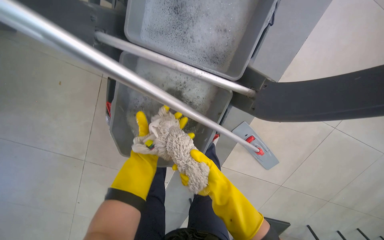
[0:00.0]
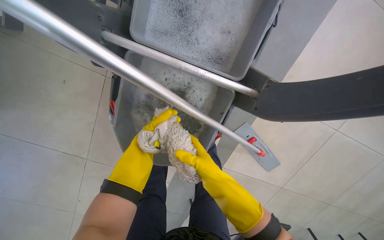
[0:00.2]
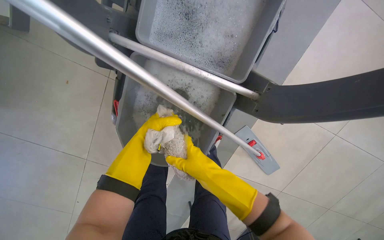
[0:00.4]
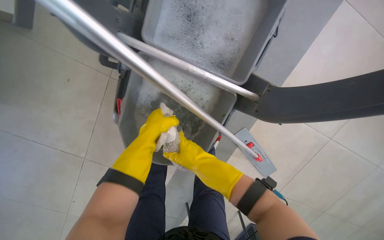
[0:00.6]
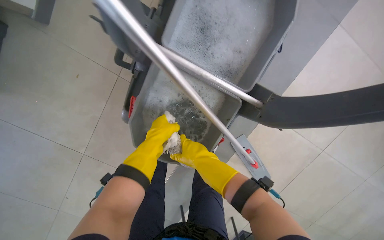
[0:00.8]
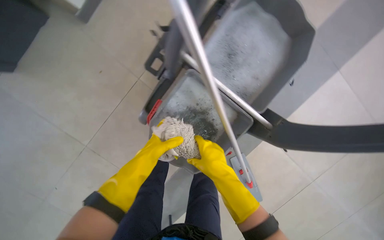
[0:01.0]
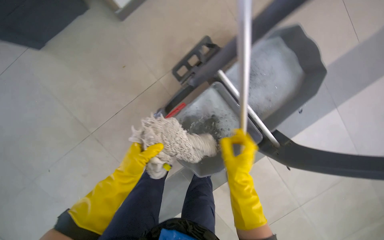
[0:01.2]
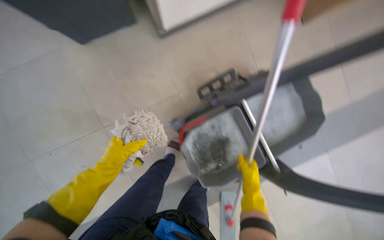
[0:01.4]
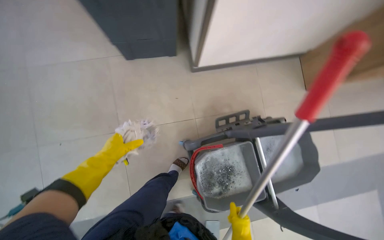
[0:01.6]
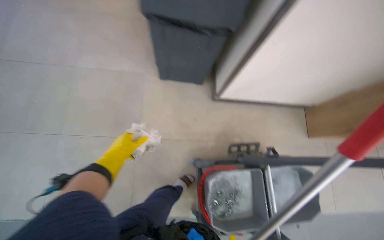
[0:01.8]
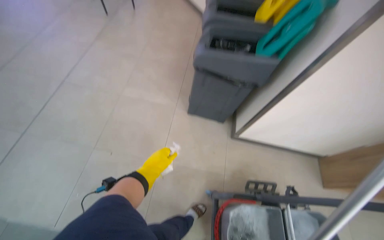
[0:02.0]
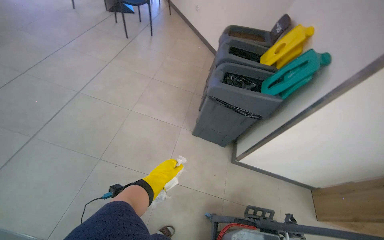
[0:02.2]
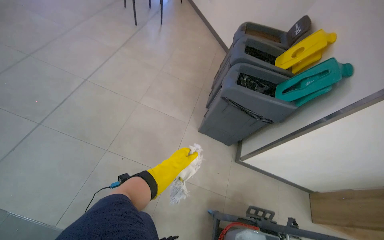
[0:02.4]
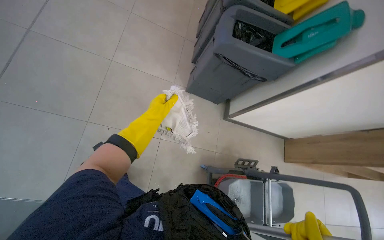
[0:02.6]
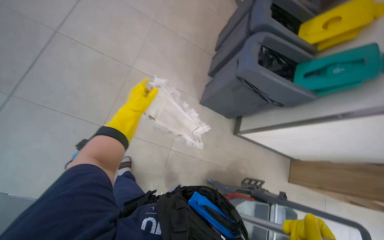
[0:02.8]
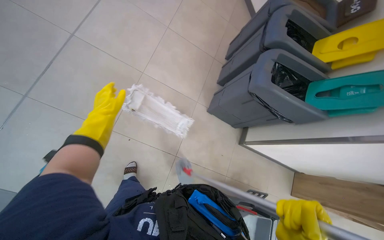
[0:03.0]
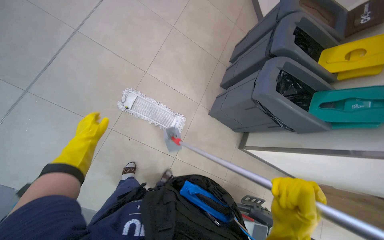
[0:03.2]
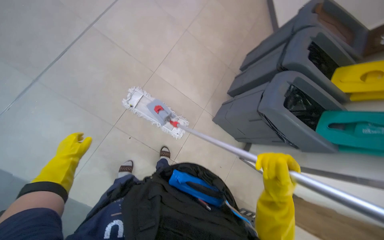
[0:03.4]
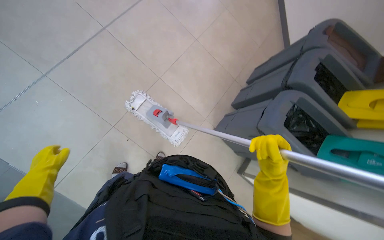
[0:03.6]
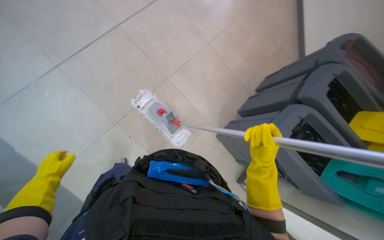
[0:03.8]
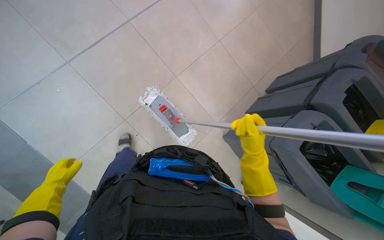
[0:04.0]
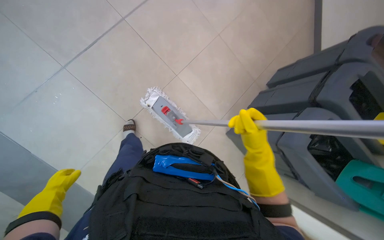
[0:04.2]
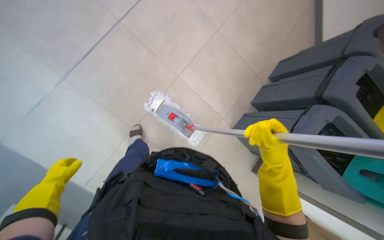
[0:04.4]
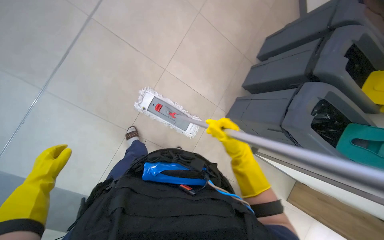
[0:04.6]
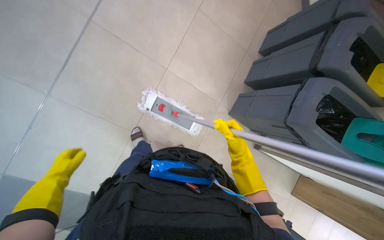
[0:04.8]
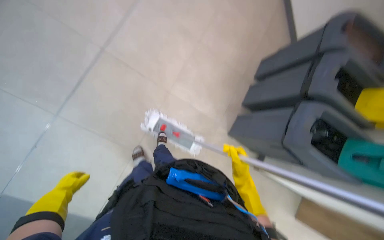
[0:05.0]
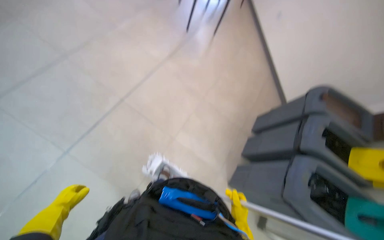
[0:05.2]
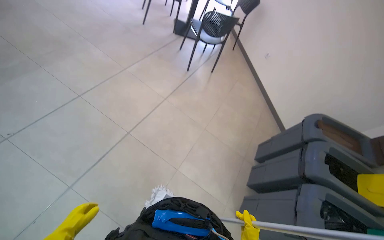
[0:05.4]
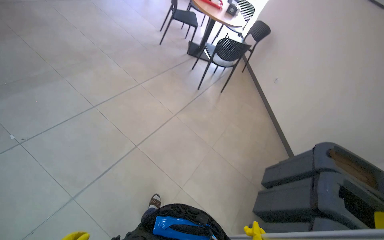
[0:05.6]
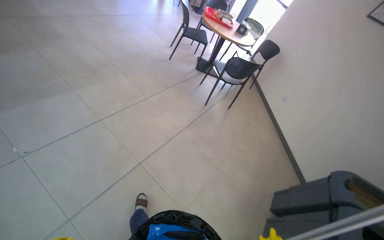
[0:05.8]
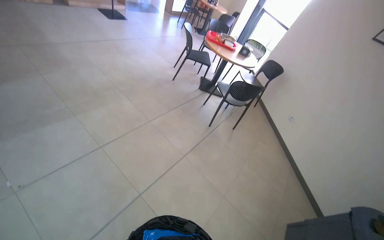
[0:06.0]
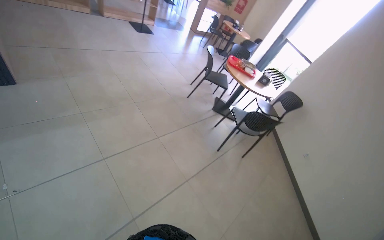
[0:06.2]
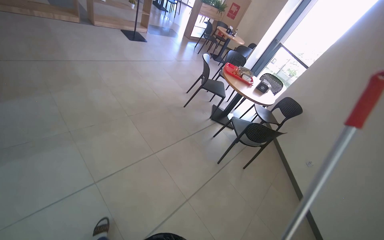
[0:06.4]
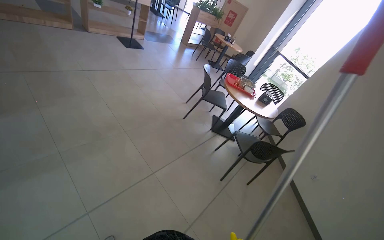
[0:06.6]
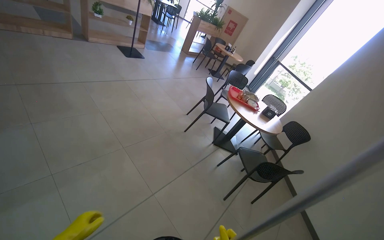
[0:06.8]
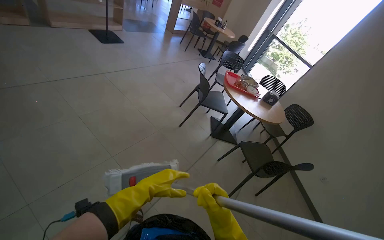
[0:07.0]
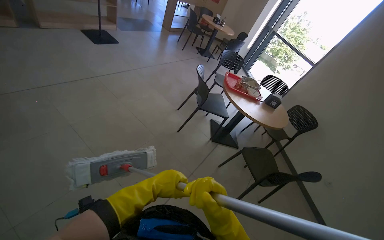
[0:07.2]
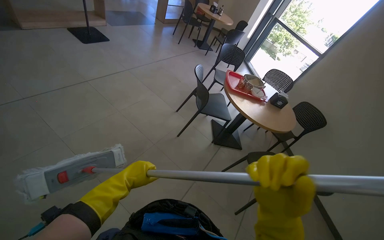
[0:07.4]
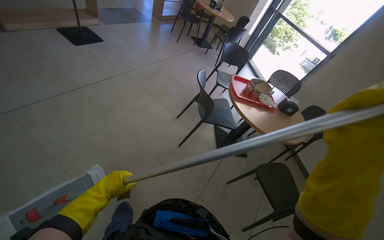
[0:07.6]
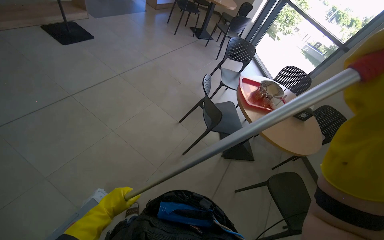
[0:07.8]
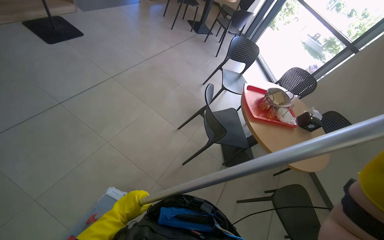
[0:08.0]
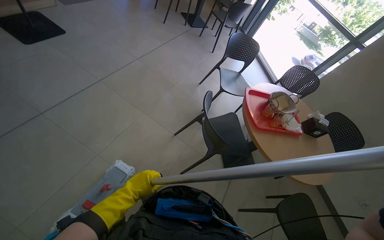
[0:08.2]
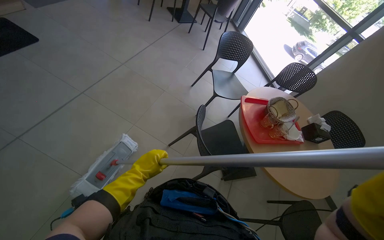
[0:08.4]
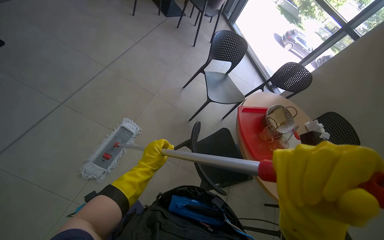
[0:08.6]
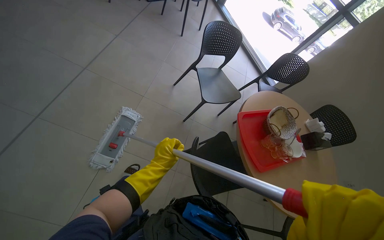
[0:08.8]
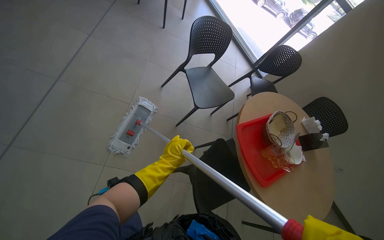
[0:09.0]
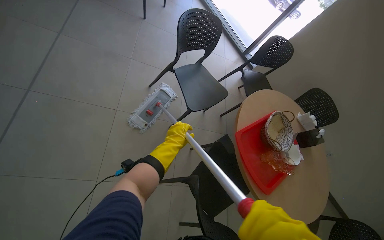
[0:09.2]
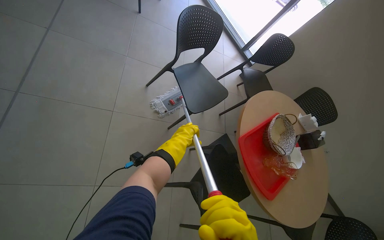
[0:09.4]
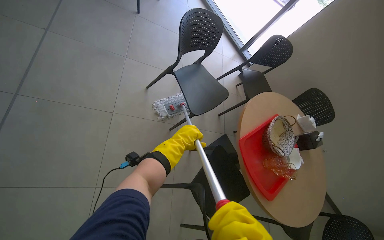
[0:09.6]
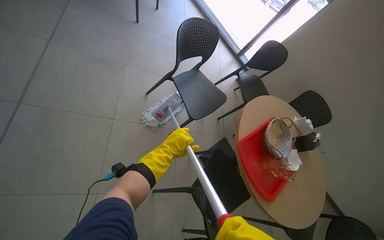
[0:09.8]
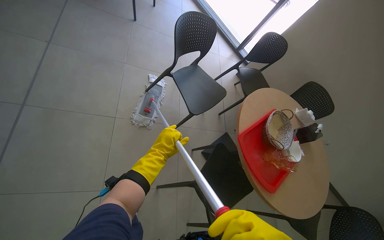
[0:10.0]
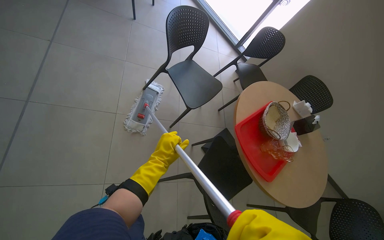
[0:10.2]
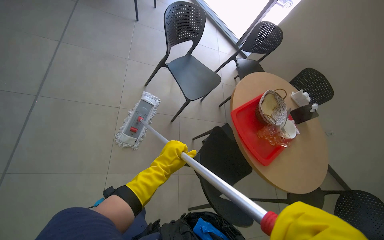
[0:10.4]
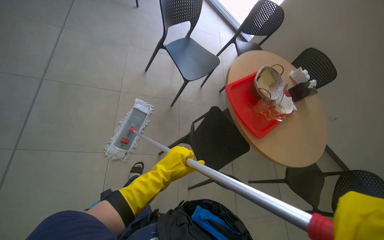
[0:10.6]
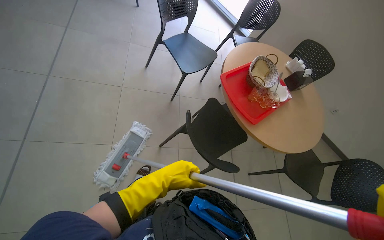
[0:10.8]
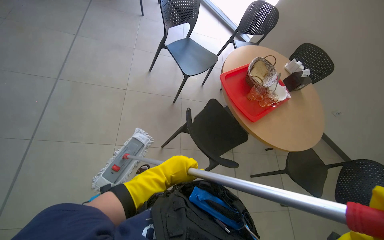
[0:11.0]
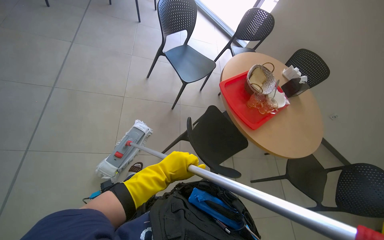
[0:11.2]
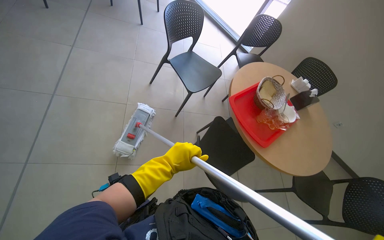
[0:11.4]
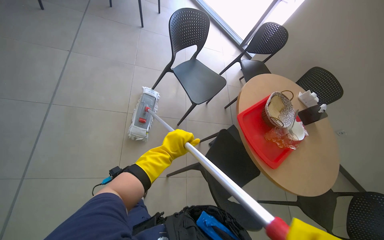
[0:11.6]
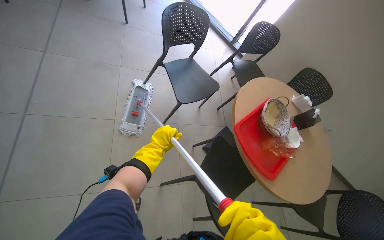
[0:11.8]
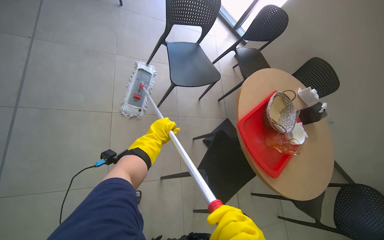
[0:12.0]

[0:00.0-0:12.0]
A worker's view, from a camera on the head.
Job: preparing cleaning supplies.
The whole recording: Managing cleaning equipment and items. The worker removes the mop head and wrings it in the cleaning bucket.
0:00.0 to 0:01.6: The head travels approximately 50 cm. The camera pitches upward, by some 30 degrees. The scene rotates clockwise by some 55 degrees.
0:01.6 to 0:03.0: The camera travels some 60 cm. The camera pitches upward, by some 15 degrees. The scene rotates clockwise by some 40 degrees.
0:03.0 to 0:04.4: The head rotates about 20 degrees to the left. The left hand is displaced to the left and down the picture by roughly 20 cm.
0:04.4 to 0:06.0: The view tilts some 50 degrees upward.
0:07.6 to 0:09.0: The camera is carried about 1.5 m. The head turns to the right by about 25 degrees. The camera pitches downward, by about 25 degrees.
0:10.4 to 0:12.0: The left hand goes about 25 cm up the picture and farther from the camera.

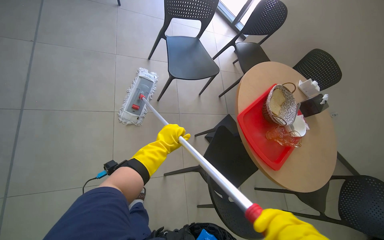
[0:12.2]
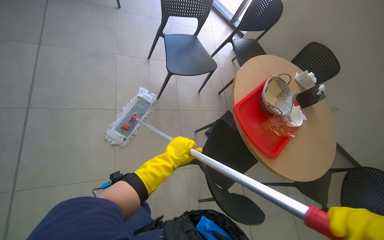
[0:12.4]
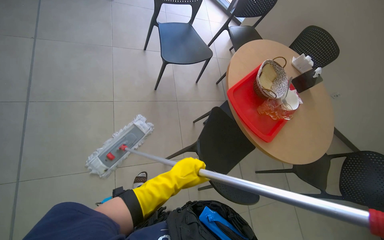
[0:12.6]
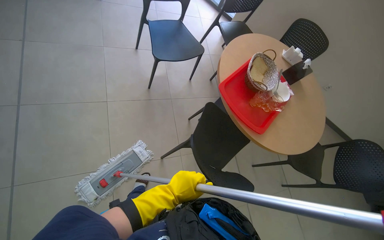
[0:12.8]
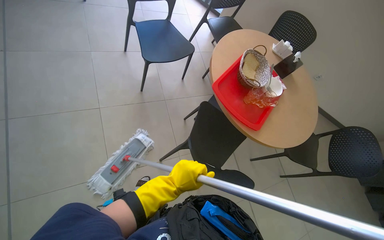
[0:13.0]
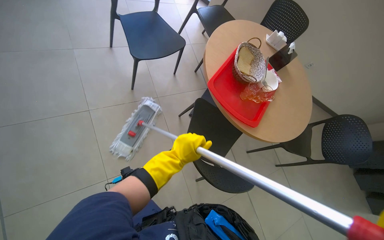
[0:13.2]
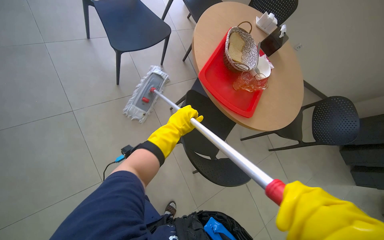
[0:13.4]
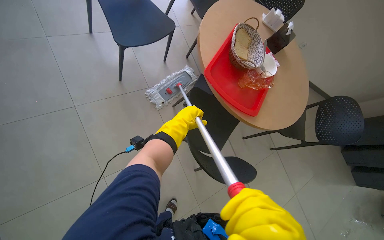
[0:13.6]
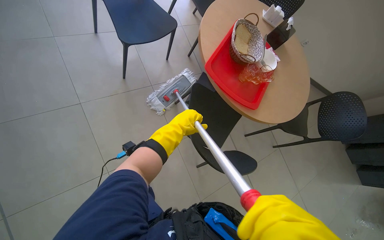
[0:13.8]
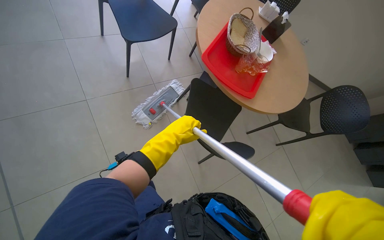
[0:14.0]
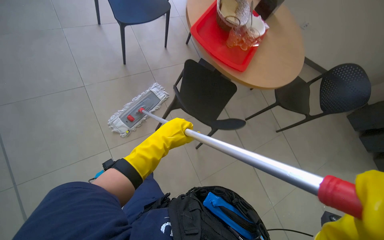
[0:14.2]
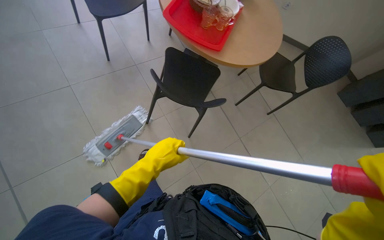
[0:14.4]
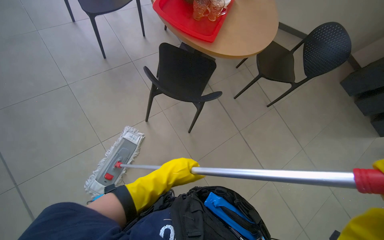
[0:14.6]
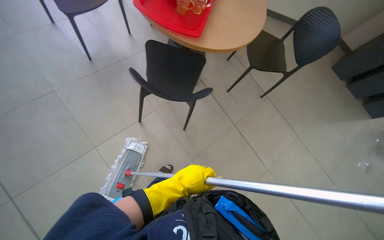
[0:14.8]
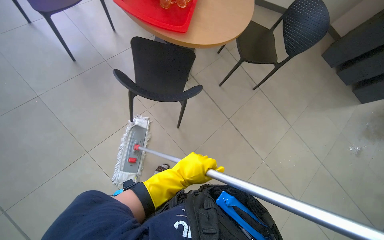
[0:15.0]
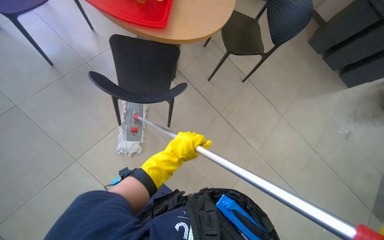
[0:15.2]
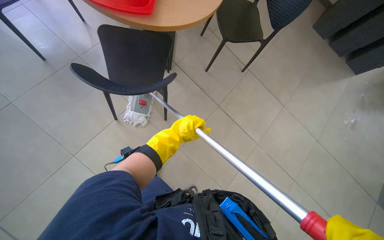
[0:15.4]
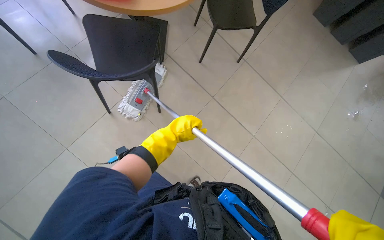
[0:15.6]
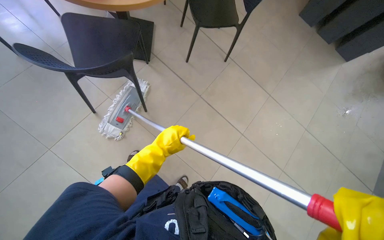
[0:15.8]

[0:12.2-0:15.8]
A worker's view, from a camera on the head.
Job: preparing cleaning supplies.
The whole recording: Managing cleaning equipment and items. The worker removes the mop head and wrings it in the cleaning bucket.
0:12.2 to 0:14.0: The left hand moves approximately 25 cm down the picture and comes back.
0:14.0 to 0:15.8: The wearer moves about 50 cm. The scene turns approximately 30 degrees counterclockwise in the picture.

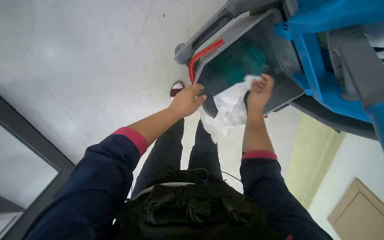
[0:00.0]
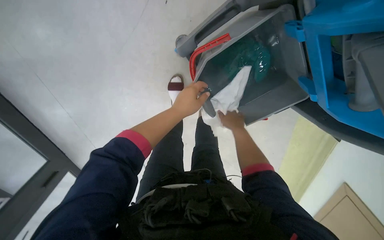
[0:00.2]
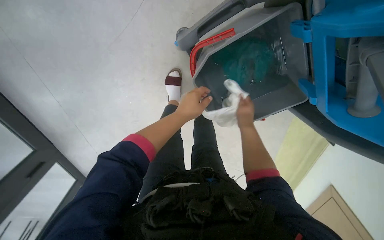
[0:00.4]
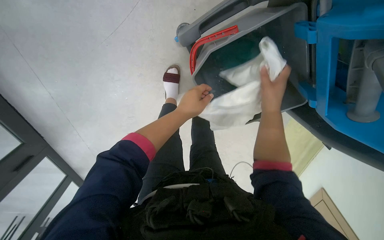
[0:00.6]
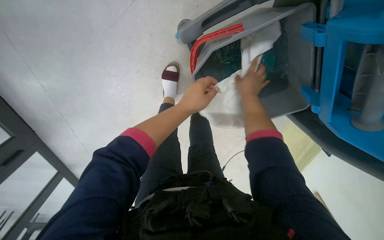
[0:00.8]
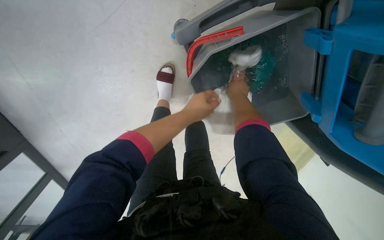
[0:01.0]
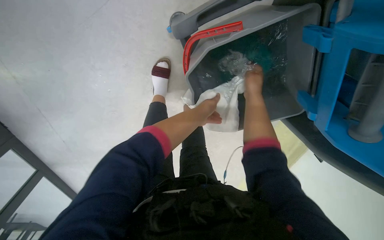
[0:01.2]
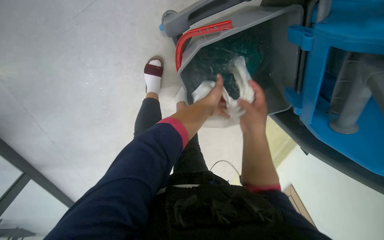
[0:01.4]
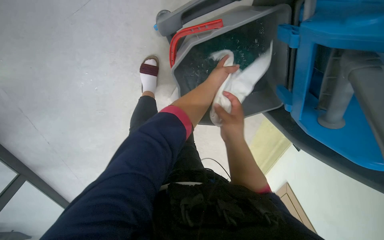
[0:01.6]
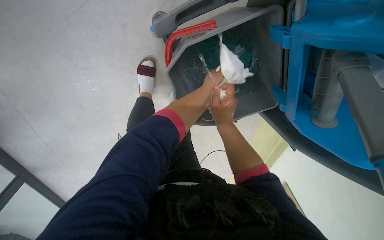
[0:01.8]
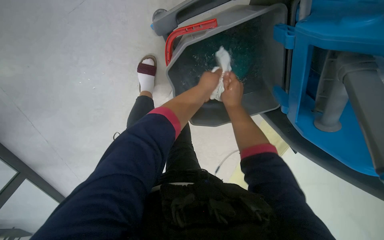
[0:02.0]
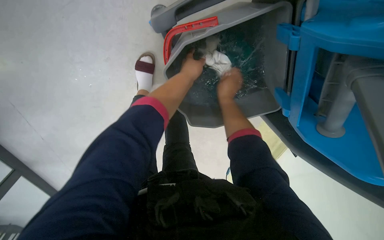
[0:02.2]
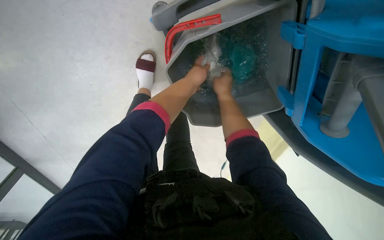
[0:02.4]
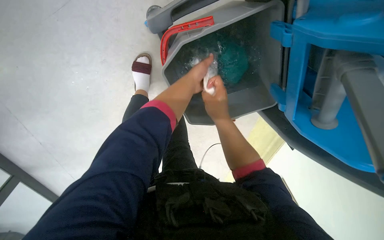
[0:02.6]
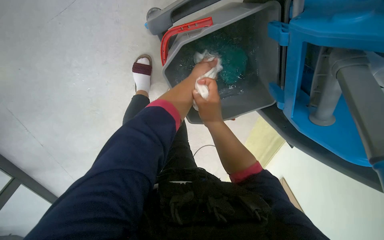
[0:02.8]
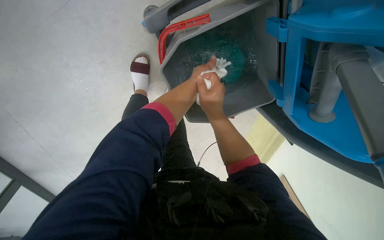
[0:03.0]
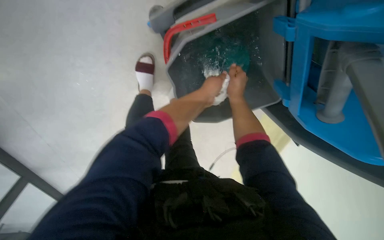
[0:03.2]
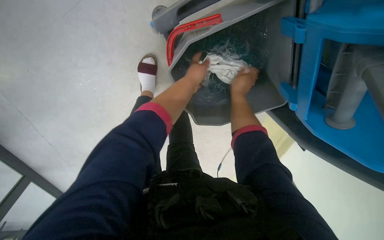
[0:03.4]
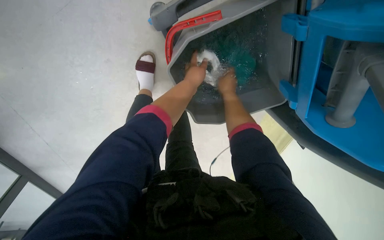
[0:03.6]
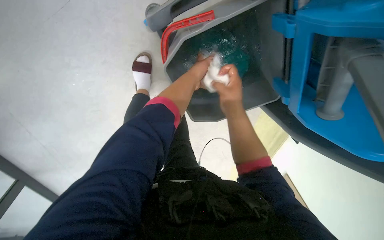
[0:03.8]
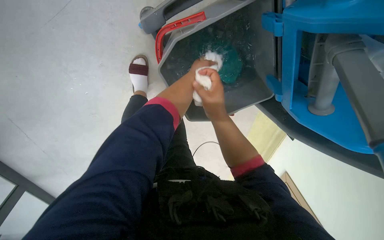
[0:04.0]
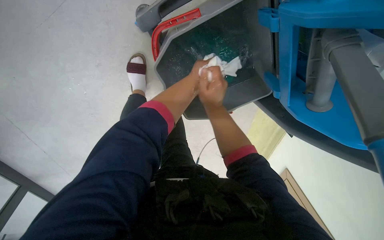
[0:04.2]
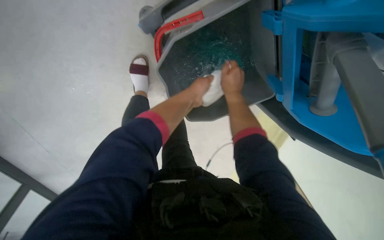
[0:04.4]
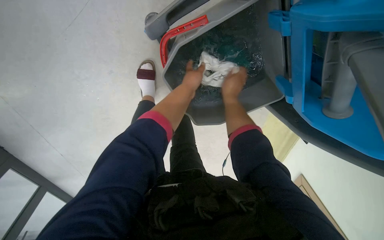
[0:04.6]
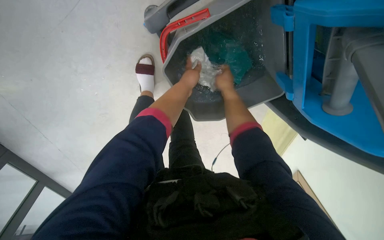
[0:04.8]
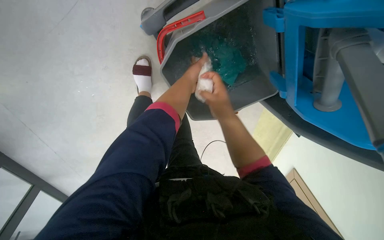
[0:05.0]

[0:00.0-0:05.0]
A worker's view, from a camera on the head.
Job: preparing cleaning supplies.
The whole recording: Rinsing and wringing cloth. The worker rinses and wrings a white cloth in a bucket on the cleaning cart.
0:00.0 to 0:01.6: The view pans to the right by about 15 degrees. The right hand goes nearer and farther, approximately 15 cm each way, reversing 2 times.
0:01.6 to 0:03.4: The right hand goes up and down the picture, approximately 15 cm each way, reversing 2 times.
0:03.4 to 0:05.0: The right hand goes nearer and farther, about 15 cm each way, reversing 2 times.
